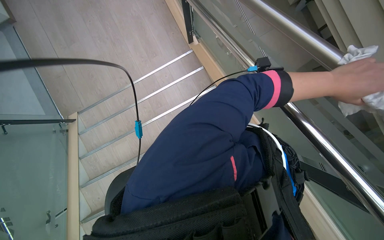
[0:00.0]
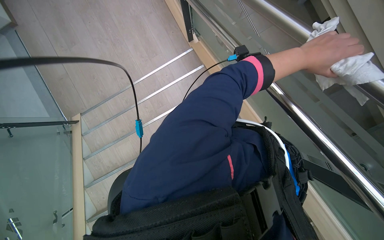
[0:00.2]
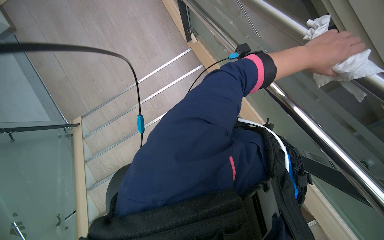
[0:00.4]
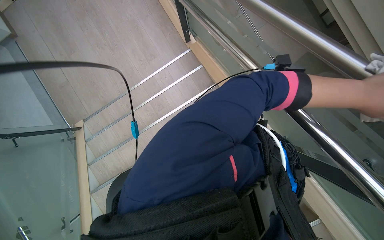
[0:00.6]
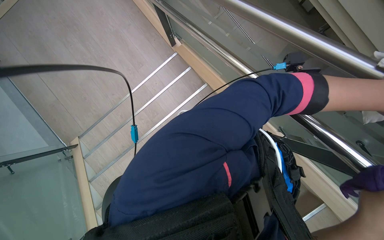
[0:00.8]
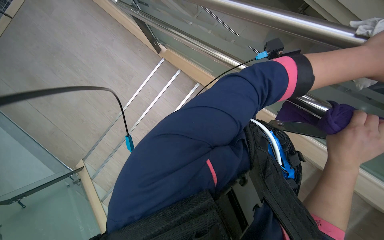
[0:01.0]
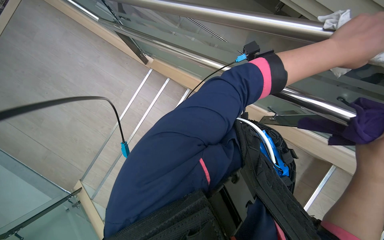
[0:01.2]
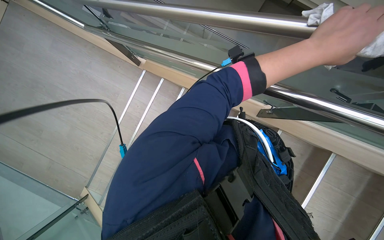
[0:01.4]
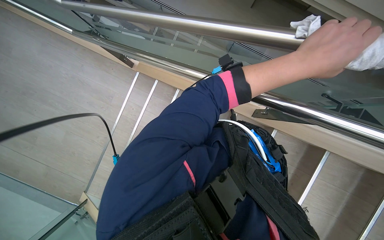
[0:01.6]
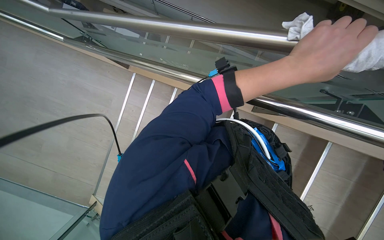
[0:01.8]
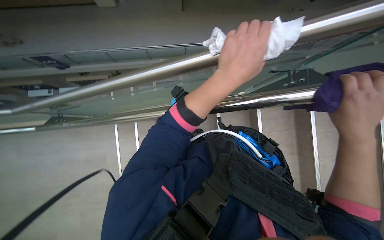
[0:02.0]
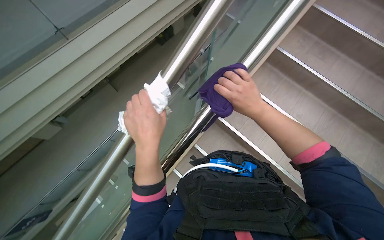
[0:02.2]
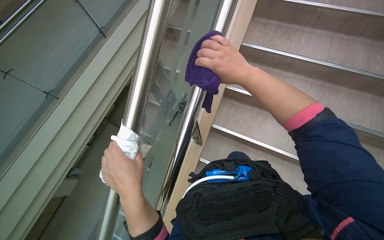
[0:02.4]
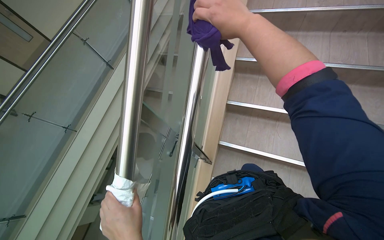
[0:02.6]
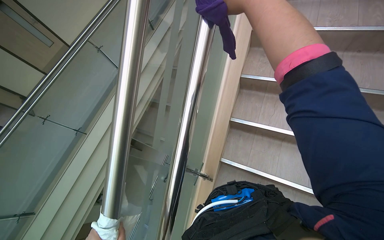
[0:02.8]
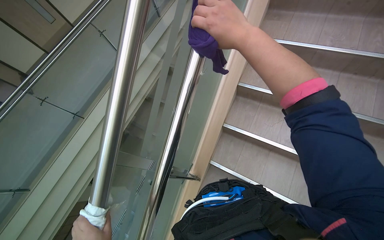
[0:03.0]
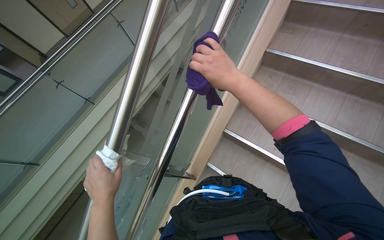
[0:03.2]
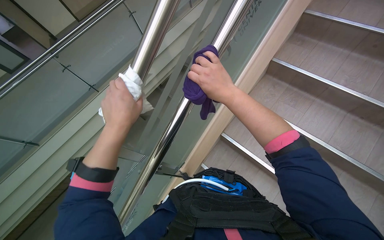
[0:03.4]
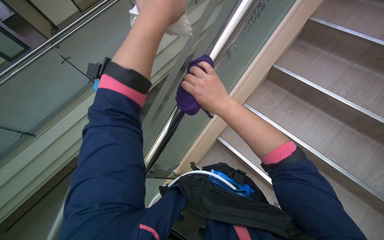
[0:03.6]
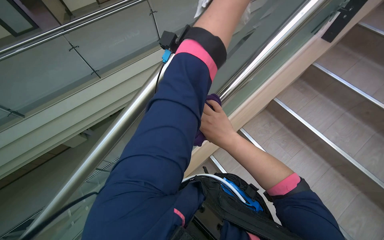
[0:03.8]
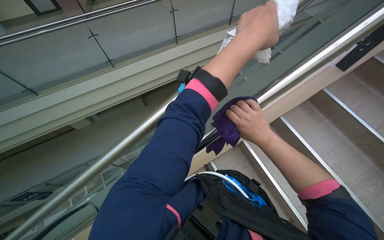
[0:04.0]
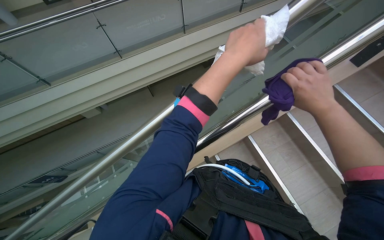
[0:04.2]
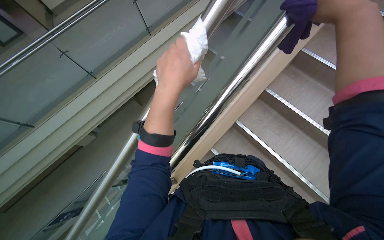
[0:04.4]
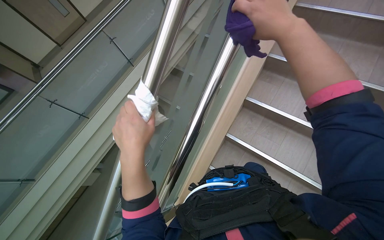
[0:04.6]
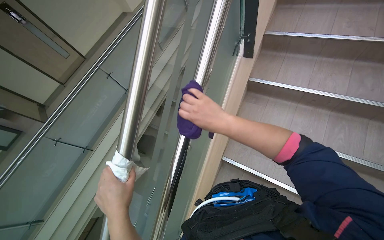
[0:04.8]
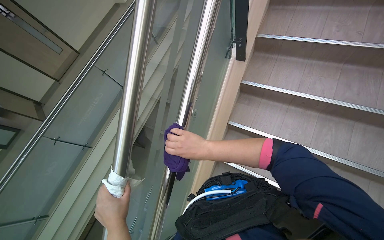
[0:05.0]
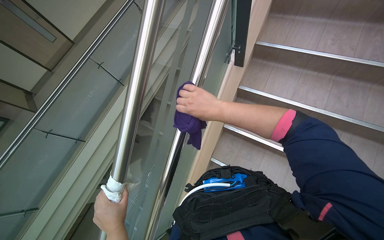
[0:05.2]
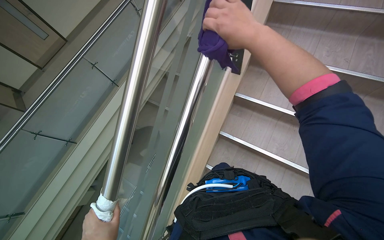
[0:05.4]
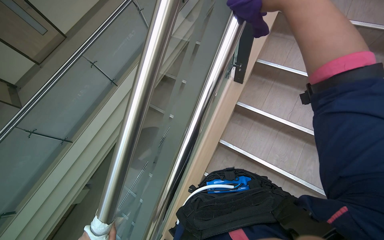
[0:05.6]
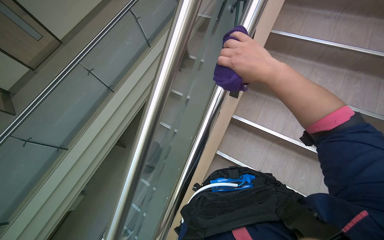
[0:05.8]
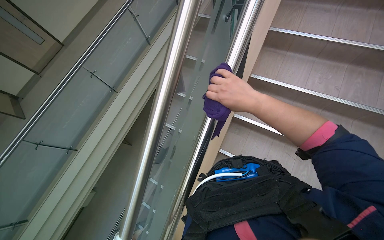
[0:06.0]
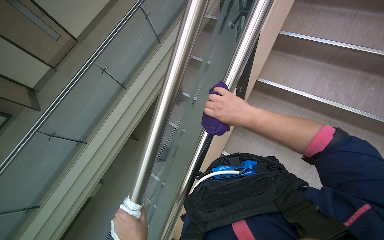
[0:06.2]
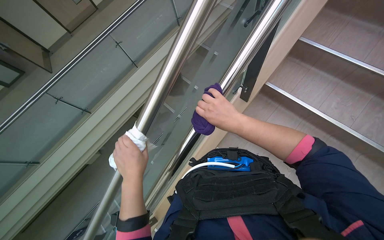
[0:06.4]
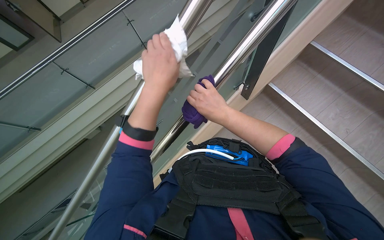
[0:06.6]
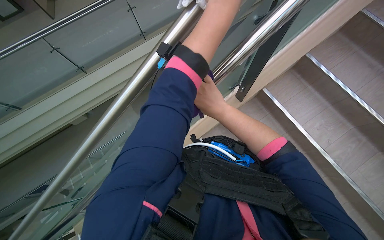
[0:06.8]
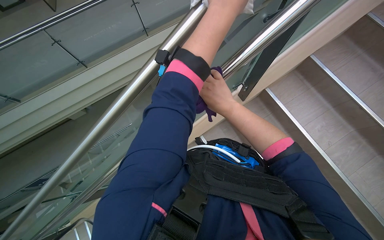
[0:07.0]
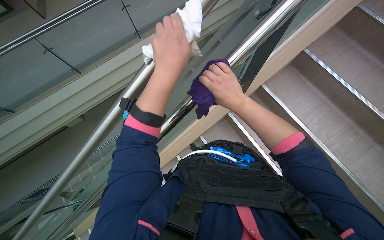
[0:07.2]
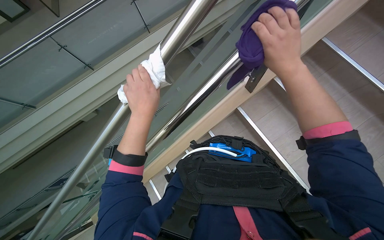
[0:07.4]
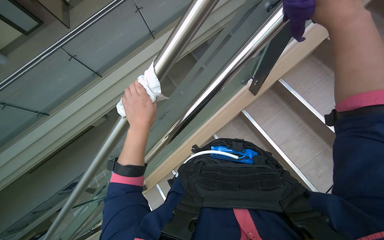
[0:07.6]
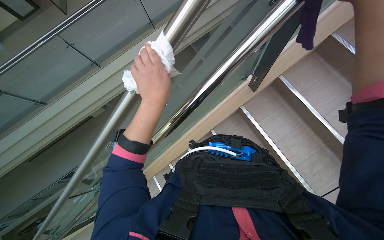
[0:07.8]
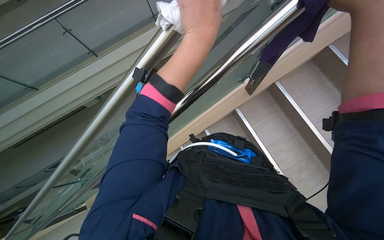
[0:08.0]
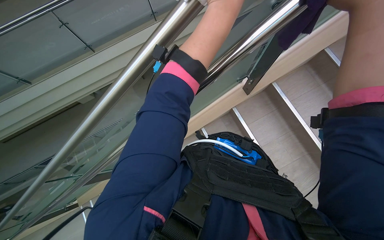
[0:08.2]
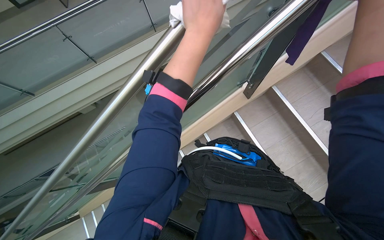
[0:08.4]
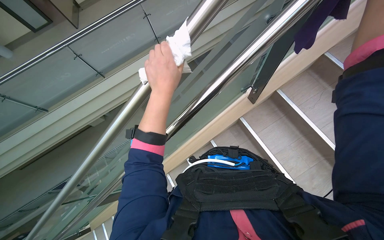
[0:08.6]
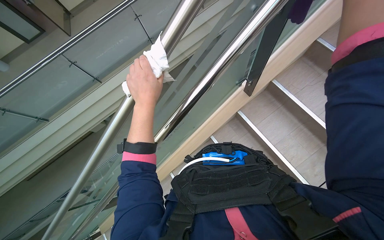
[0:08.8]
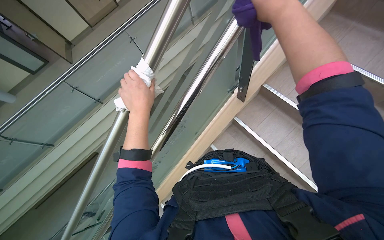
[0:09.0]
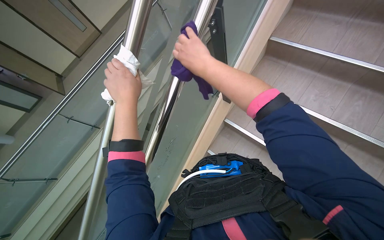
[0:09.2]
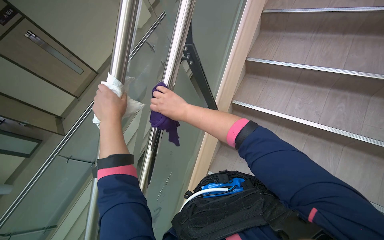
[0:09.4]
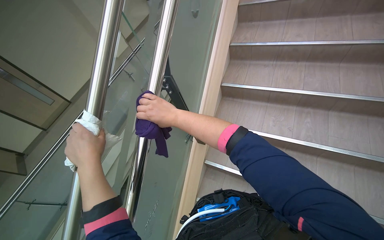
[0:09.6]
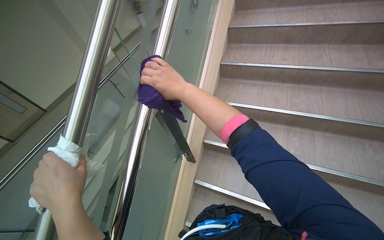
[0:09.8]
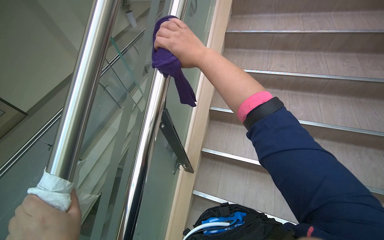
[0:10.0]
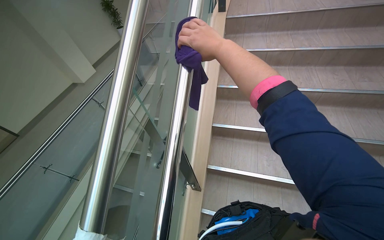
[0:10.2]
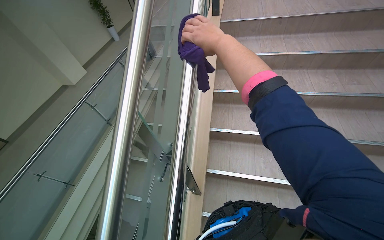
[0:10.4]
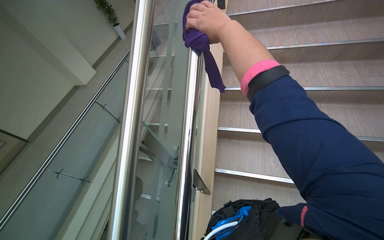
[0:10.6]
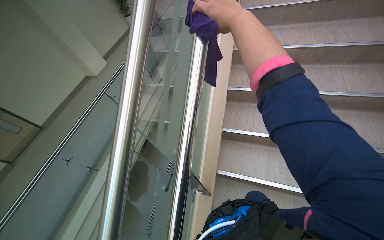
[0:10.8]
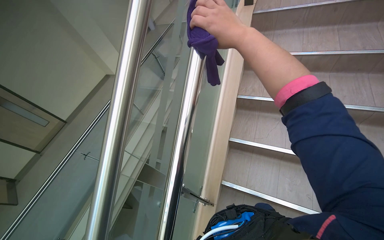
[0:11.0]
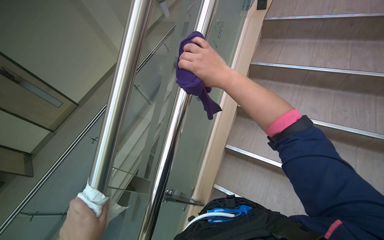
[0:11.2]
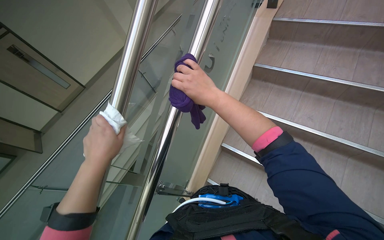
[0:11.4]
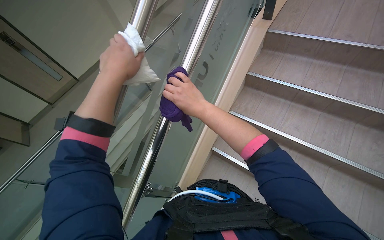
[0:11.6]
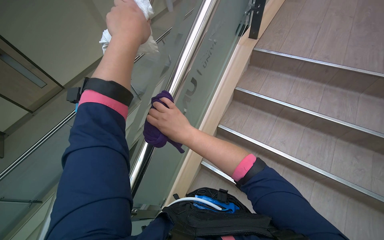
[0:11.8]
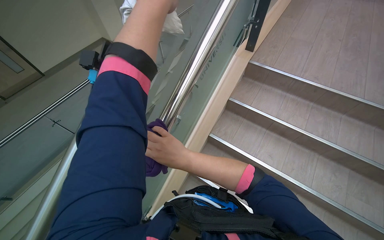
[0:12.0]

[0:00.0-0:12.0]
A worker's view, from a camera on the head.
Job: wiping surfaces.
The whole recording: Wiping metal and glass railings. The worker wipes metal and glass railings with a white and purple cloth.
0:00.0 to 0:01.6: The scene turns about 40 degrees counterclockwise in the picture.
0:01.6 to 0:03.0: The scene turns approximately 30 degrees counterclockwise in the picture.
0:03.0 to 0:04.4: The right hand heads to the right, covering approximately 20 cm.
0:04.4 to 0:06.0: The wearer moves some 40 cm.
0:06.0 to 0:07.6: The scene turns about 25 degrees clockwise in the picture.
0:09.0 to 0:10.4: The wearer's head swings some 35 degrees to the right. The wearer looks some 35 degrees further upward.

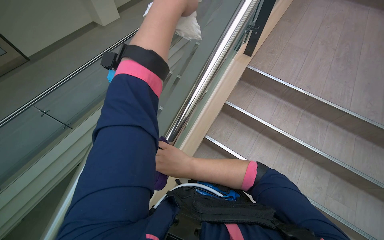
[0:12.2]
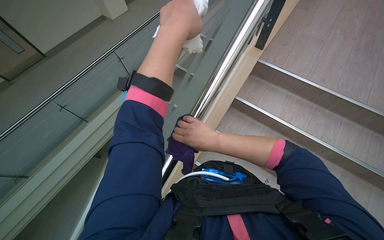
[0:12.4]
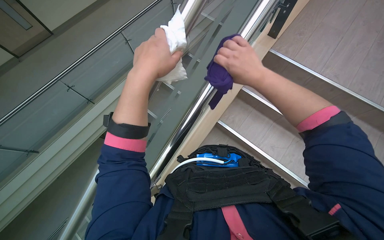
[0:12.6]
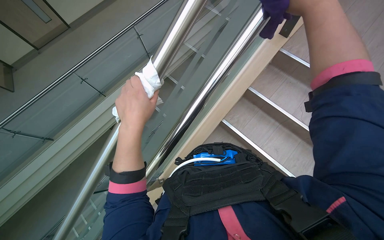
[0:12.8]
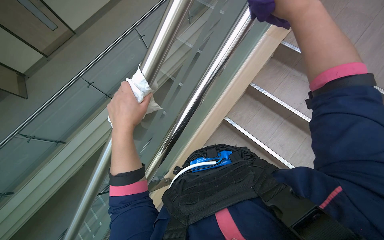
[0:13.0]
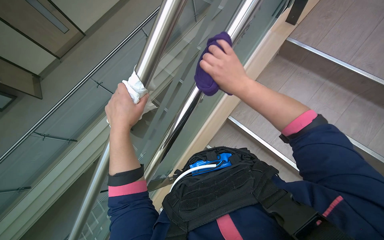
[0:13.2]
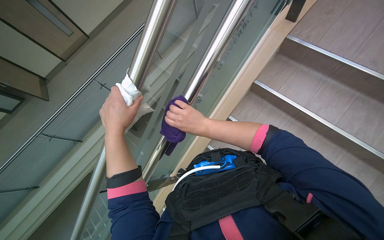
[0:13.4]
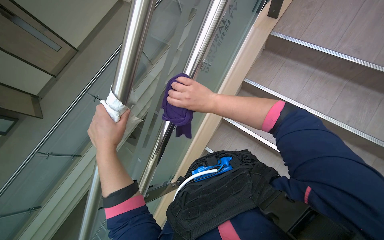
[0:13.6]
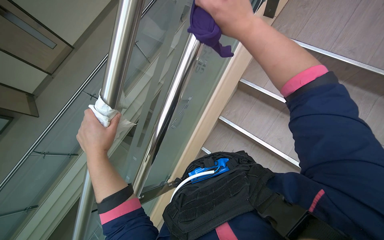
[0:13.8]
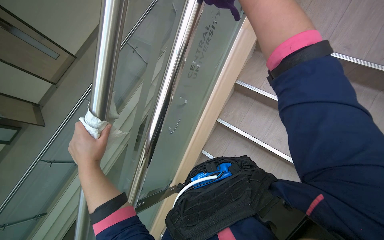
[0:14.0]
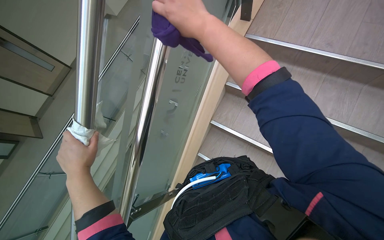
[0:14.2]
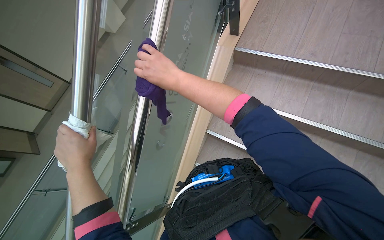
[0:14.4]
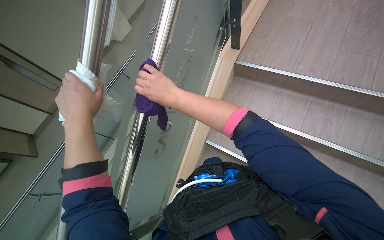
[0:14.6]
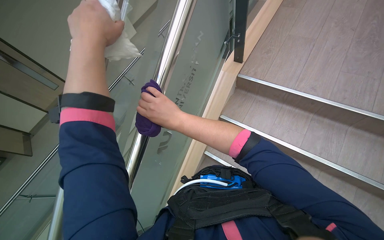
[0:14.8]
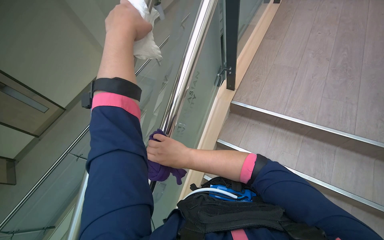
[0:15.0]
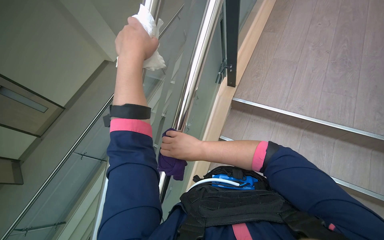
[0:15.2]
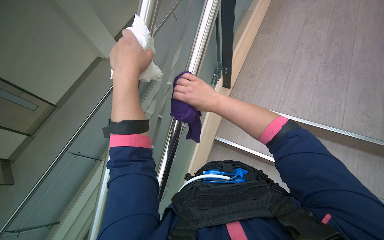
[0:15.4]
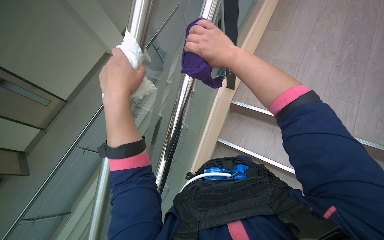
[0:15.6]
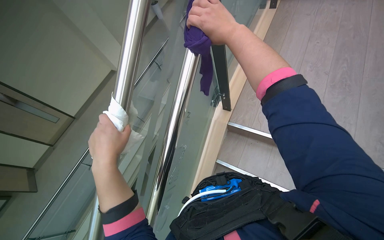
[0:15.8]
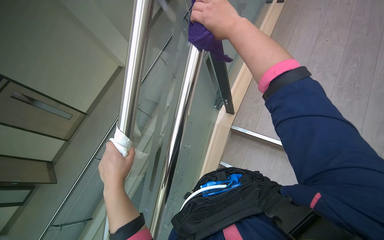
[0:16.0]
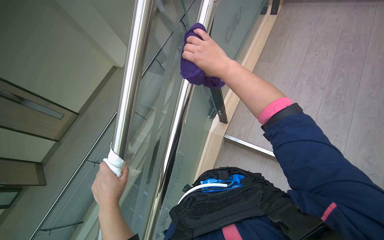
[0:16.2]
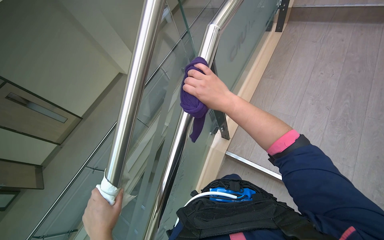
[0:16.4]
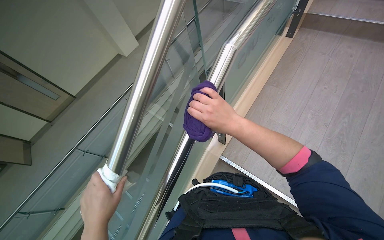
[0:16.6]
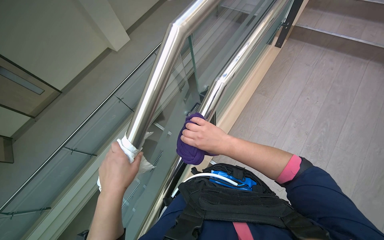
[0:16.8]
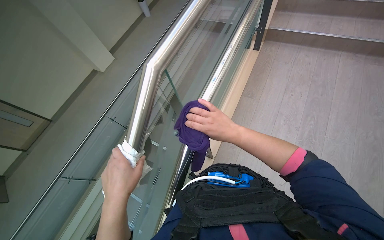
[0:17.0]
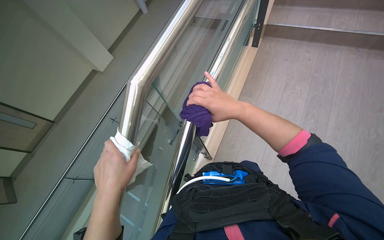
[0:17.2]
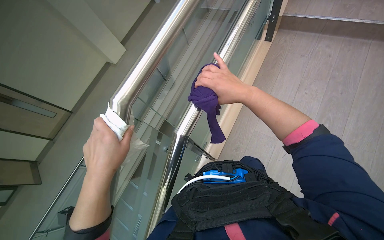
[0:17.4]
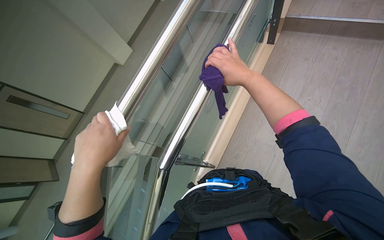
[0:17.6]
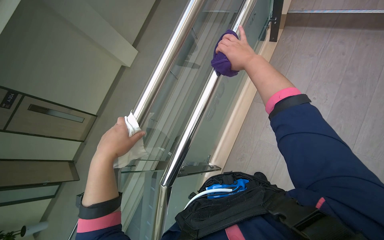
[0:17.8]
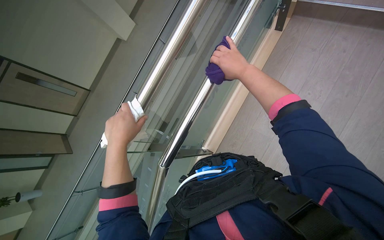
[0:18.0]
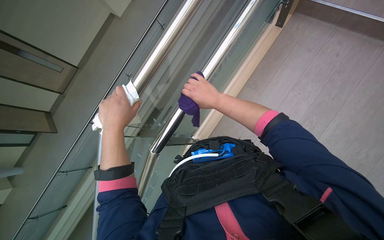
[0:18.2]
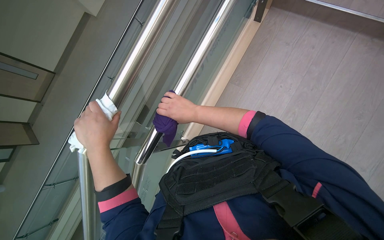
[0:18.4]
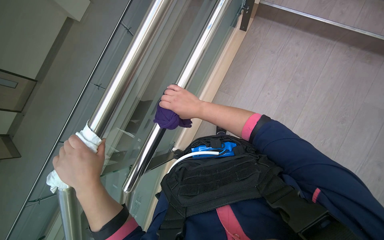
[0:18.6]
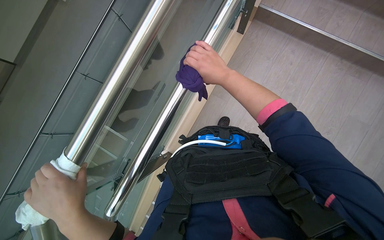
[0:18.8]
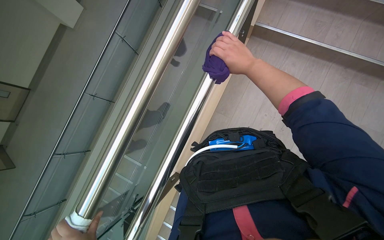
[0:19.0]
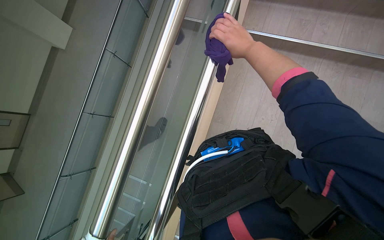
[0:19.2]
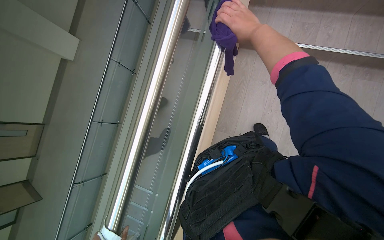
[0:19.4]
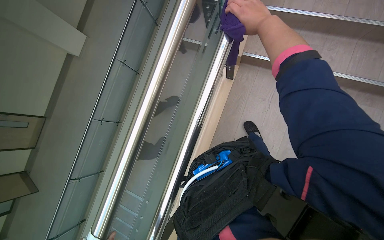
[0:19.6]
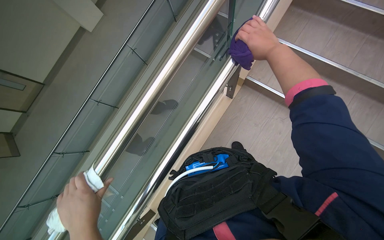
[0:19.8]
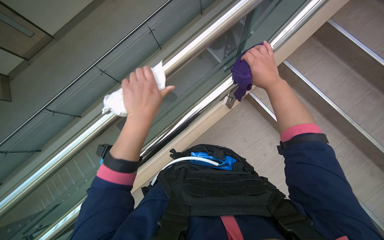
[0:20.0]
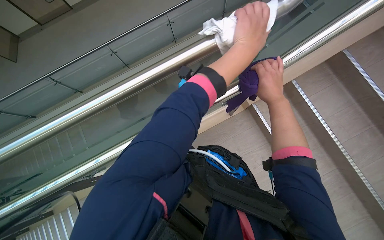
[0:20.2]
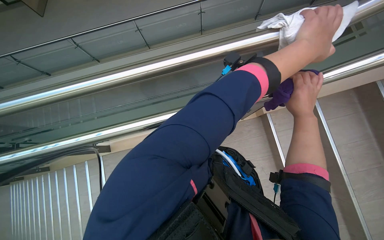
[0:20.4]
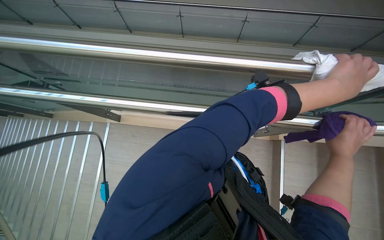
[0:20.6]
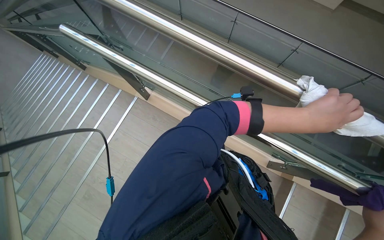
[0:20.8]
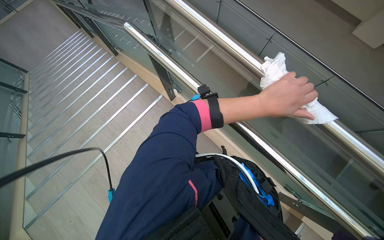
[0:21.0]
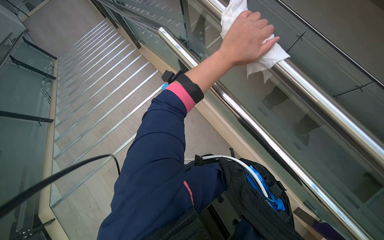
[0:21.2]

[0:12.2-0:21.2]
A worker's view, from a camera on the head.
Job: wiping surfaces.
The whole recording: Wiping metal and glass railings. The worker wipes metal and glass railings with a white and purple cloth.
0:12.2 to 0:13.8: The view tilts roughly 10 degrees downward. The left hand moves down the picture and to the left, some 25 cm. Meanwhile the right hand swings up and down the picture, some 35 cm each way, with 2 reversals.
0:13.8 to 0:15.2: The view tips upward by some 15 degrees. The left hand goes approximately 40 cm up the picture and nearer to the camera.
0:15.2 to 0:16.6: The right hand travels up the picture and back again, roughly 35 cm each way. The left hand is displaced down the picture by approximately 25 cm.
0:18.2 to 0:19.8: The right hand goes some 40 cm up the picture, to the right and nearer to the camera.
0:19.8 to 0:21.2: The camera is carried about 40 cm. The head rotates roughly 85 degrees to the left.
